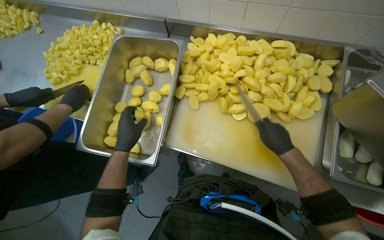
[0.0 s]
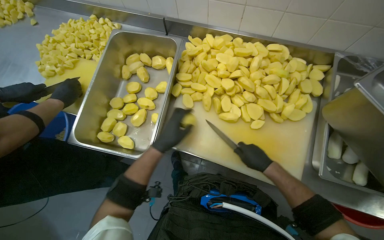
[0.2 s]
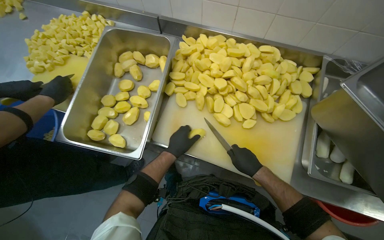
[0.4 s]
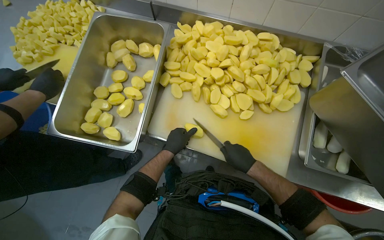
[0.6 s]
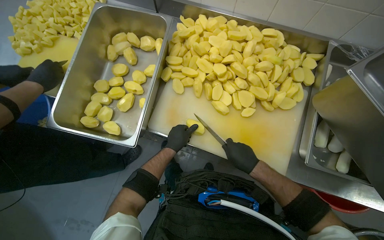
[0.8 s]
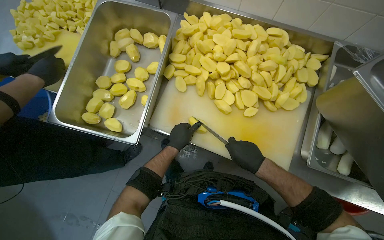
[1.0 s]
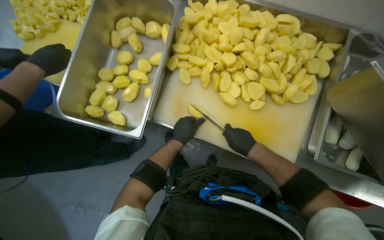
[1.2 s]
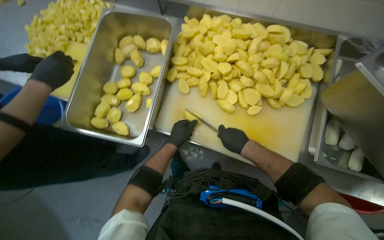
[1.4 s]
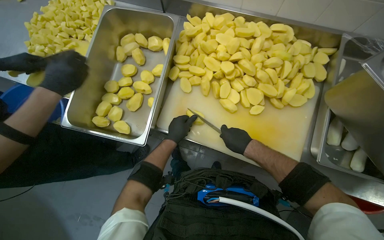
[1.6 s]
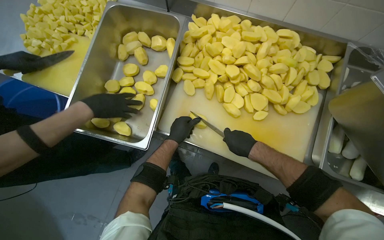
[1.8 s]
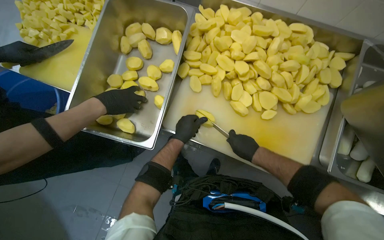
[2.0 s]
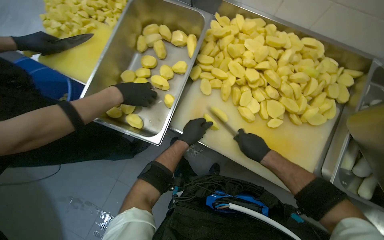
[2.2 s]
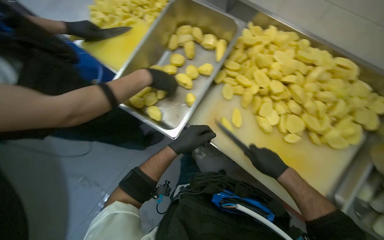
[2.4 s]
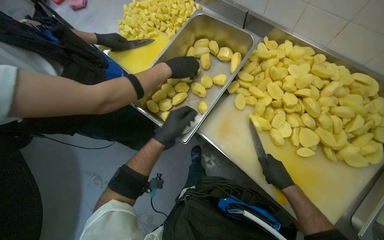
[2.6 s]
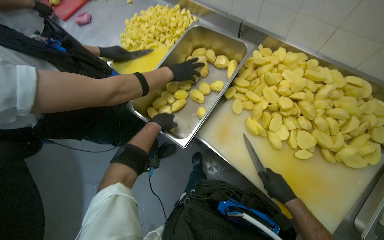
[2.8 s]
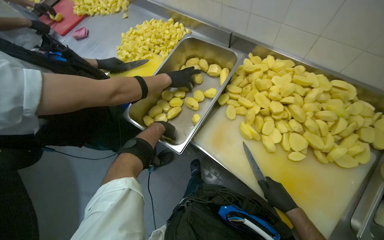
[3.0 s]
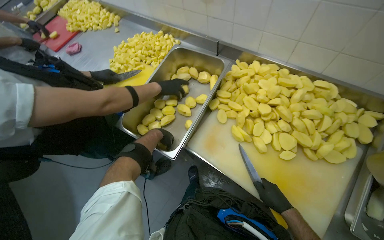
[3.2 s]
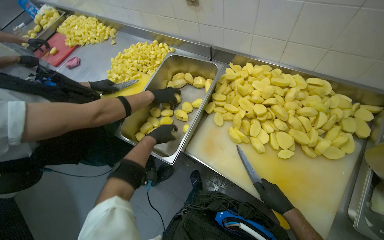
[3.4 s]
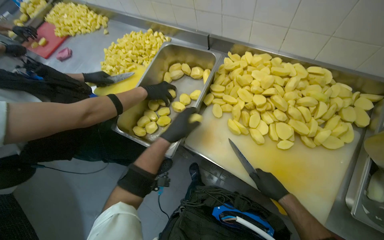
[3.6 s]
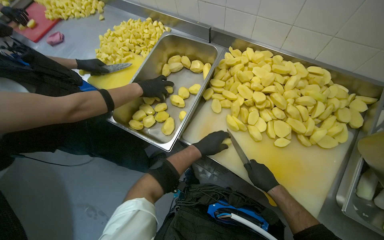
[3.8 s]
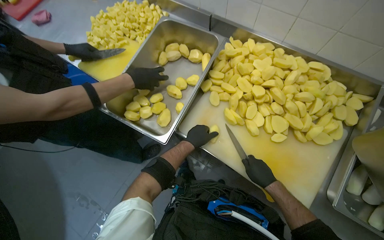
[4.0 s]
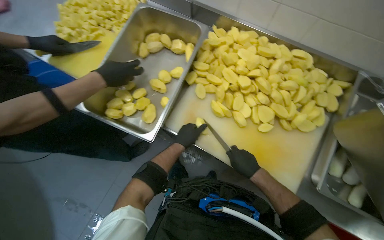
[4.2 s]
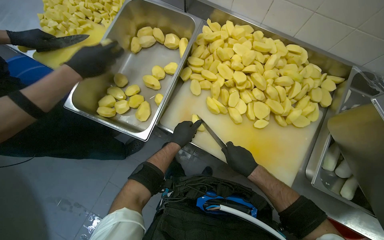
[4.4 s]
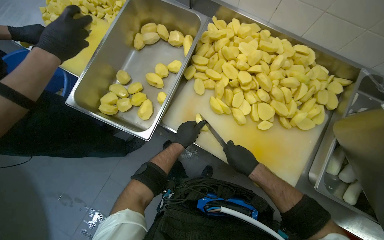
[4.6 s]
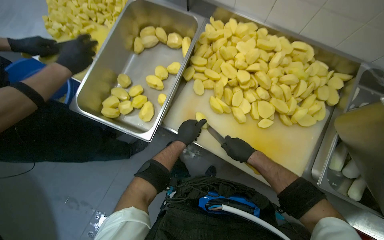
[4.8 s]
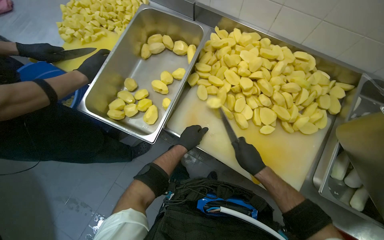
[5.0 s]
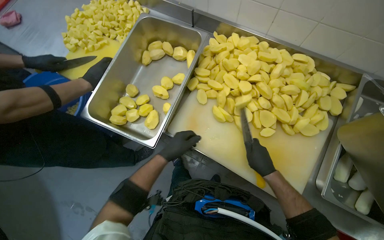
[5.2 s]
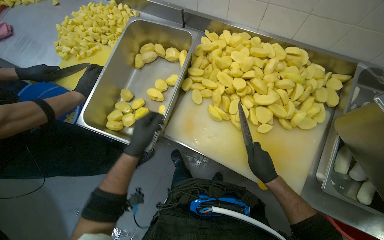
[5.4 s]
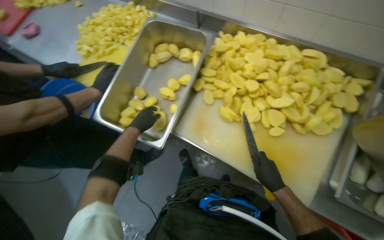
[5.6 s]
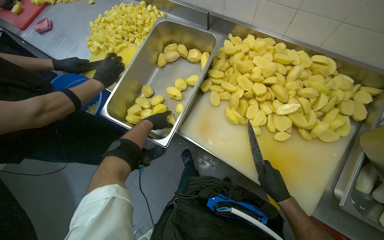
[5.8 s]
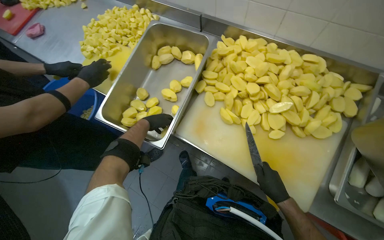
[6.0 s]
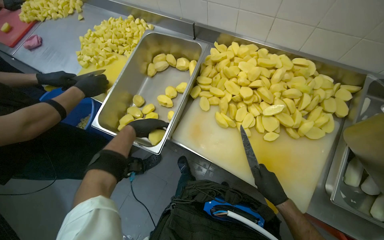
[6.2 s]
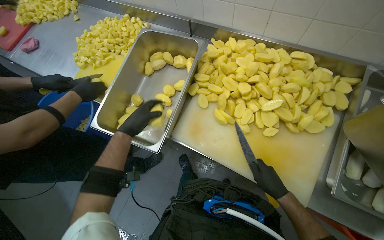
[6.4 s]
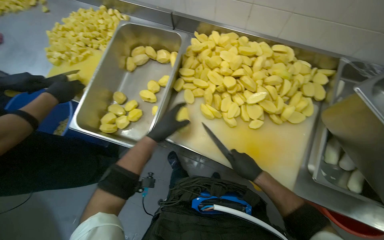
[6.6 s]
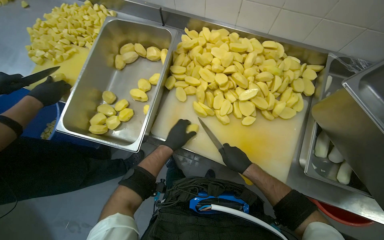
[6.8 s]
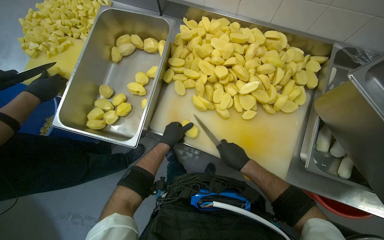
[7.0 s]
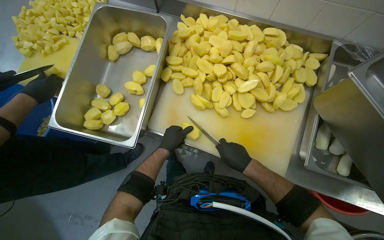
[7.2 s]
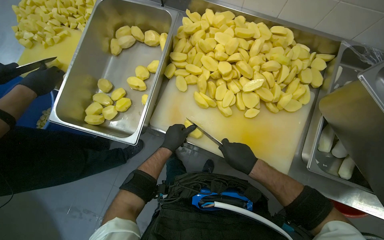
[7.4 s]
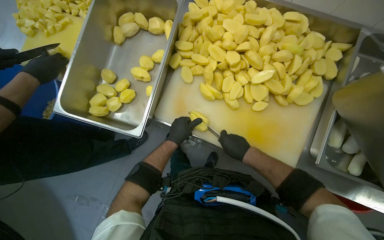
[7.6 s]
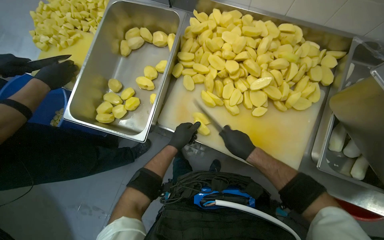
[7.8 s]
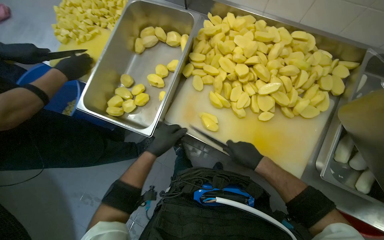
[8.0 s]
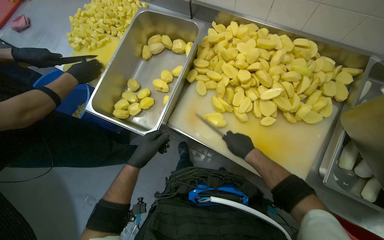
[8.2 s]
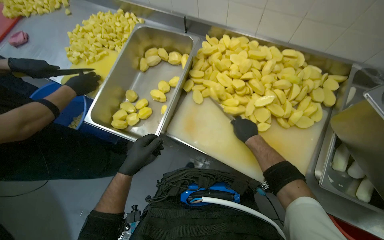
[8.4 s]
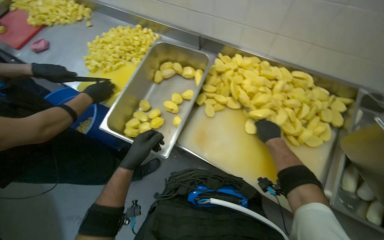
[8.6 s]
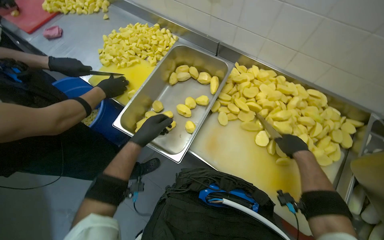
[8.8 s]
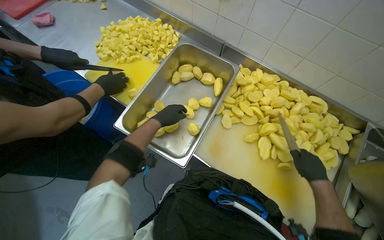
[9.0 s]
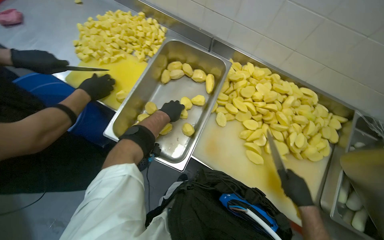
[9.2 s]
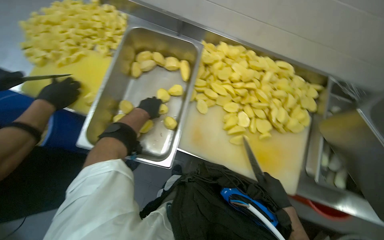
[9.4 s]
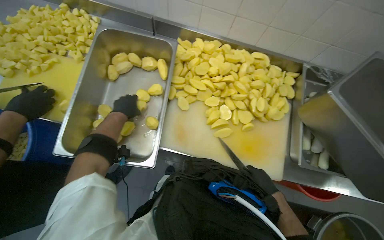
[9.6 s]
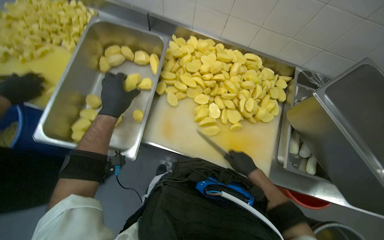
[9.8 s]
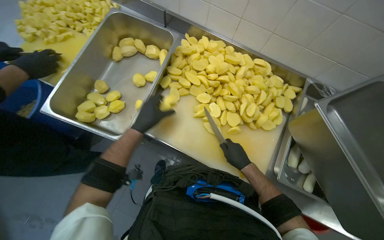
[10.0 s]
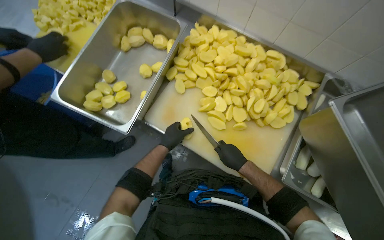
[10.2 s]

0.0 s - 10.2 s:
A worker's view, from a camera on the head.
Job: preparing food.
The whole recording: Dicing potatoes on cutting board. The worker dices peeled potatoes into smaller pieces on a cutting board.
0.0 s - 1.4 s: The left hand travels to the right by approximately 20 cm; the right hand is displaced to the left by about 10 cm.
1.4 s - 3.0 s: The left hand is displaced to the left and up the picture by roughly 20 cm.
3.0 s - 4.4 s: The left hand goes some 20 cm to the right and down the picture.
4.4 s - 5.8 s: The left hand heads to the left and up the picture, covering approximately 20 cm.
5.8 s - 7.2 s: The left hand shifts some 20 cm to the right and down the picture, and moves roughly 10 cm nearer to the camera and comes back.
7.2 s - 8.8 s: The left hand travels to the left by roughly 25 cm.
8.8 s - 10.2 s: The left hand moves to the right, approximately 30 cm.

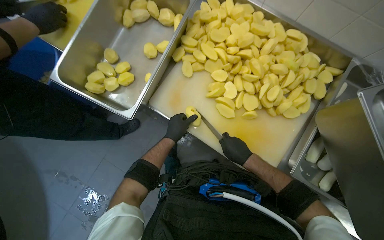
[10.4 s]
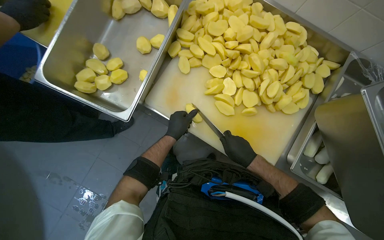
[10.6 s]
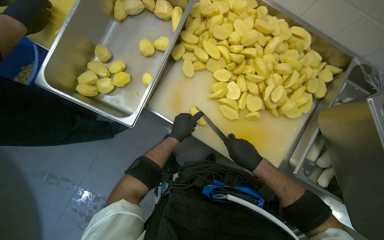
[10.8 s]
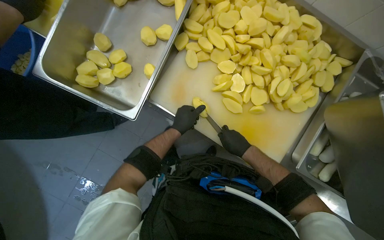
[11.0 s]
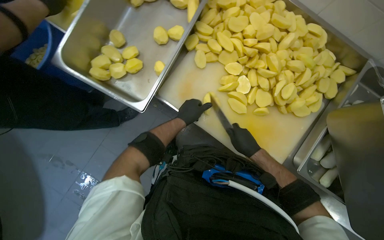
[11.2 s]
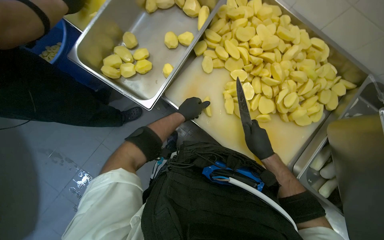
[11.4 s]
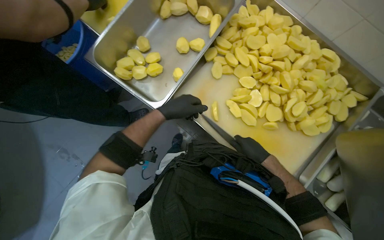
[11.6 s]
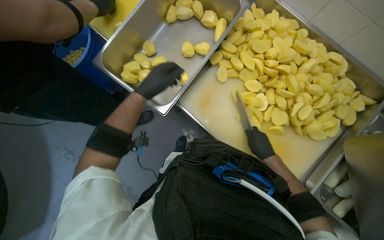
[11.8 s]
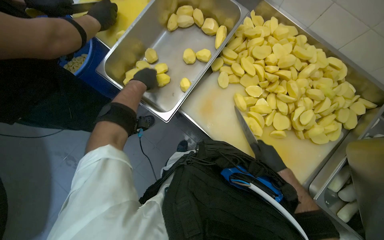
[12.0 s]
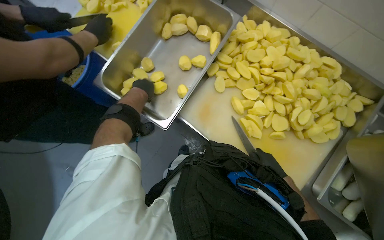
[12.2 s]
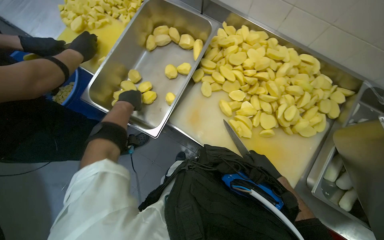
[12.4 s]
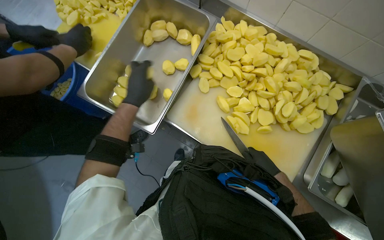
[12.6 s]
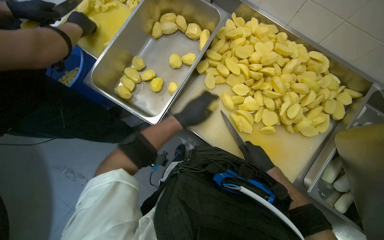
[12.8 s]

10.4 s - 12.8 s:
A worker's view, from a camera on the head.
Job: preparing food.
The whole recording: Dicing potatoes on cutting board. The worker dices peeled potatoes into smaller pieces on a cutting board.
10.4 s - 11.6 s: The left hand moves nearer to the camera, approximately 15 cm.
11.6 s - 12.8 s: The left hand travels to the left and back again, about 15 cm each way.

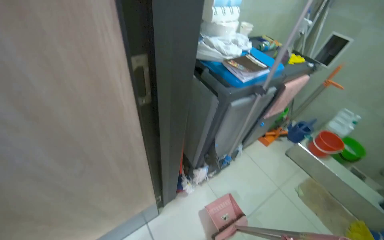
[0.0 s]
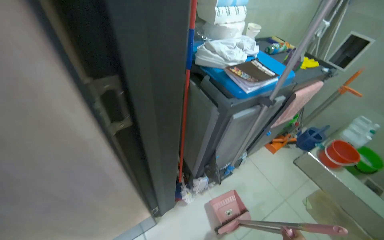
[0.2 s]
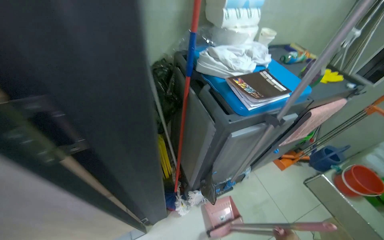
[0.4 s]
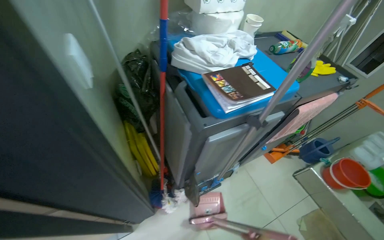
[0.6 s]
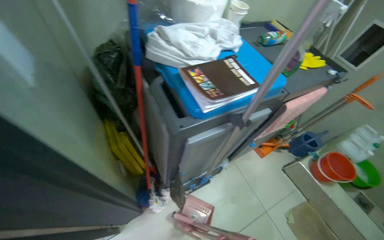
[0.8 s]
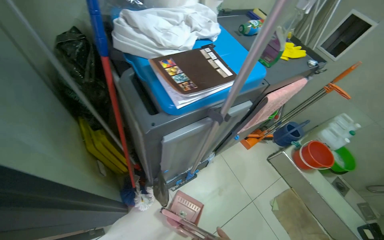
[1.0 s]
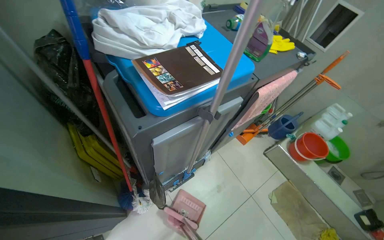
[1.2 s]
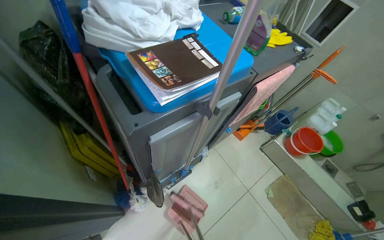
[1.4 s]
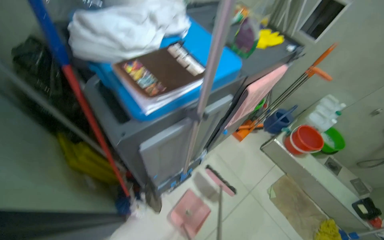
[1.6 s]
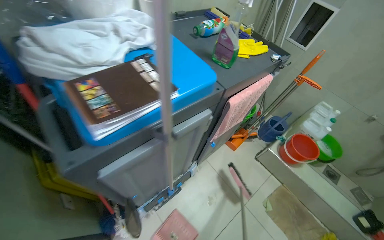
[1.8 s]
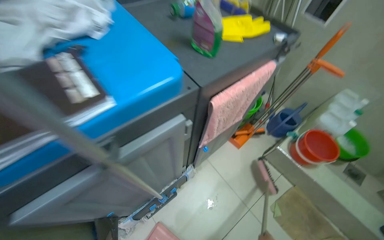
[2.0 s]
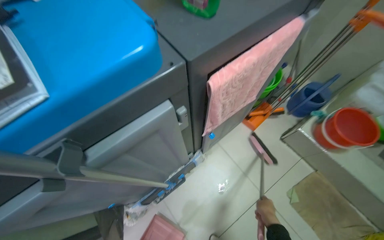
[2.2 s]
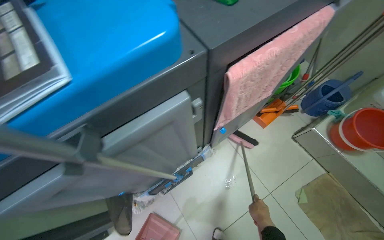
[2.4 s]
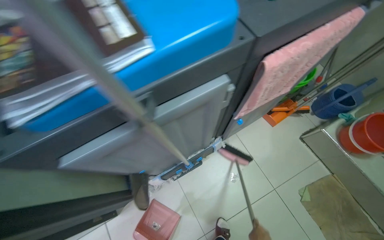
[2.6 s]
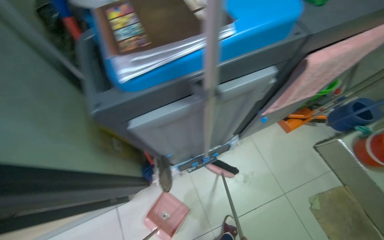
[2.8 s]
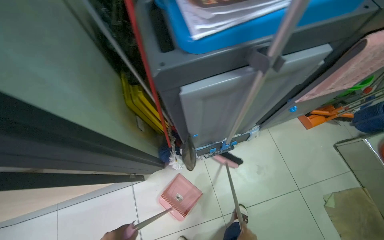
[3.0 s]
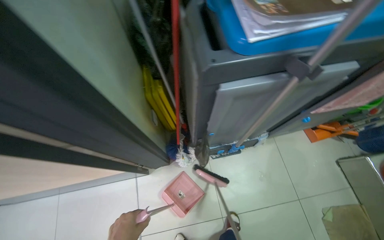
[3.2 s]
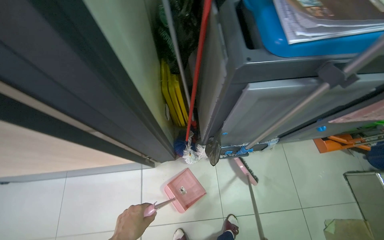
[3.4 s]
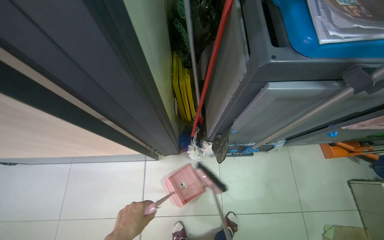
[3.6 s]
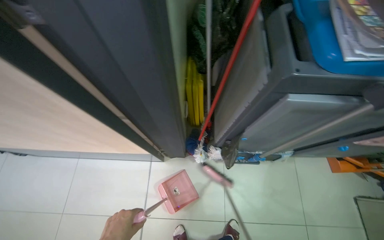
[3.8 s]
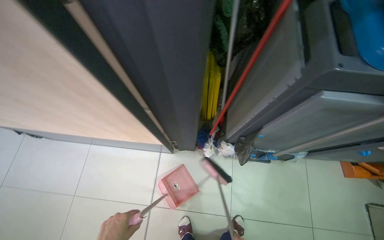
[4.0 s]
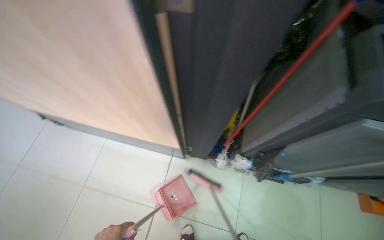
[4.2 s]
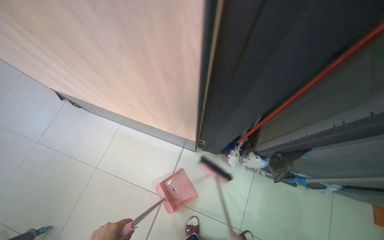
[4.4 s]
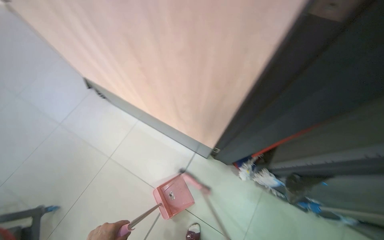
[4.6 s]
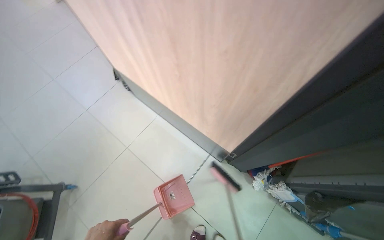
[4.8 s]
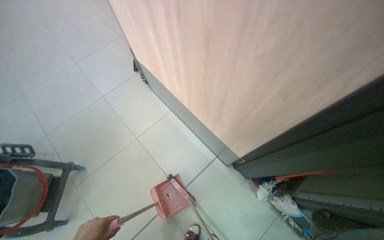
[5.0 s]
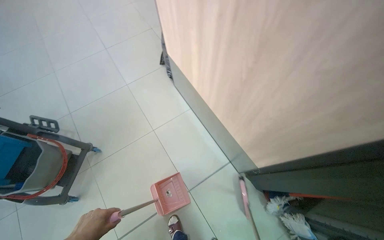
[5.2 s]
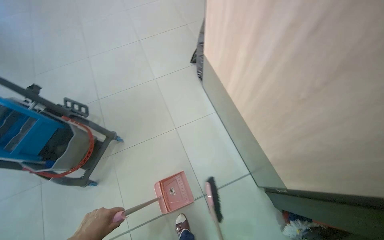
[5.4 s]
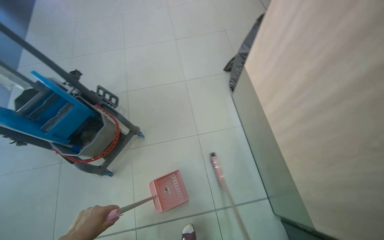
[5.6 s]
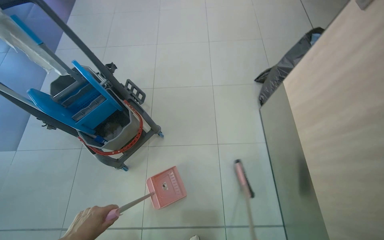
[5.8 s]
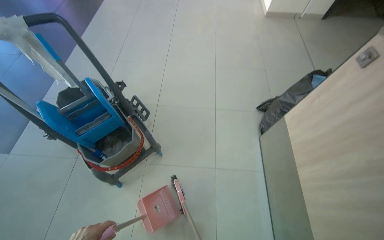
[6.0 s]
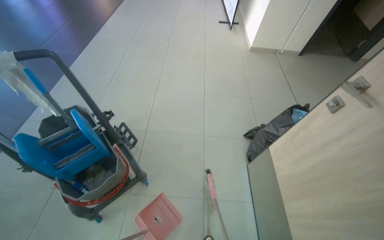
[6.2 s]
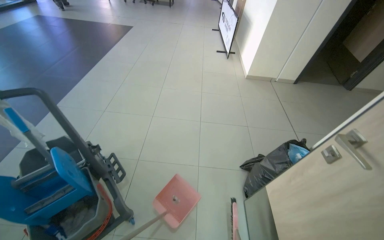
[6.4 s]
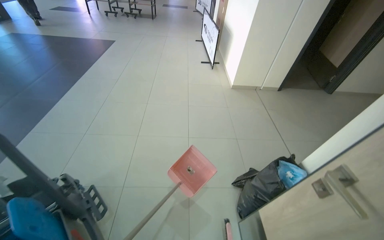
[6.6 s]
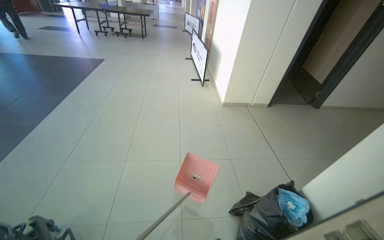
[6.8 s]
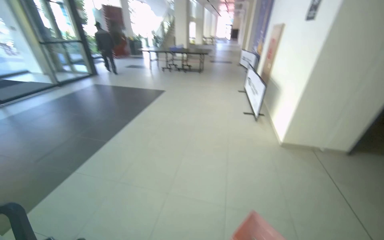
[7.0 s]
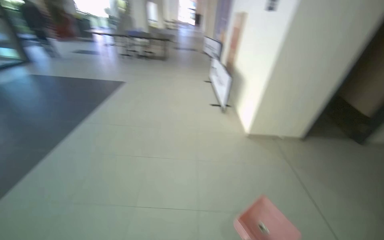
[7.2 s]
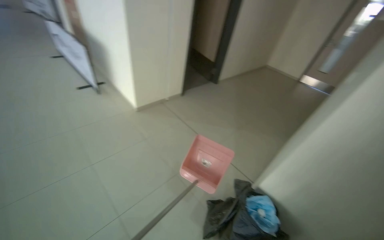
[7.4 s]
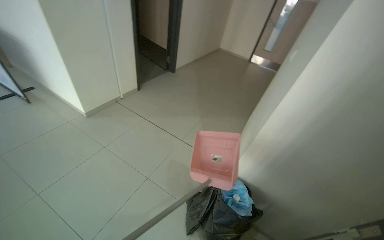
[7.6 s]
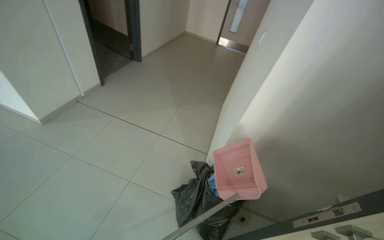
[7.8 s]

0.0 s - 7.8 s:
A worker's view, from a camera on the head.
Job: sweeping floor.
The whole recording: Sweeping floor with dustpan and brush. The worker sweeps the floor using a dustpan and brush to collect debris.
0.0 s - 1.6 s: The wearer moves some 50 cm.
1.6 s - 3.2 s: The wearer looks some 25 degrees further to the left.
3.2 s - 4.6 s: The wearer looks some 40 degrees further to the left.
4.6 s - 6.2 s: The wearer moves roughly 60 cm. The wearer's head swings roughly 65 degrees to the left.
6.2 s - 7.8 s: The camera travels approximately 90 cm. The wearer looks roughly 75 degrees further to the right.
